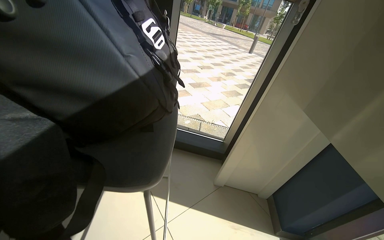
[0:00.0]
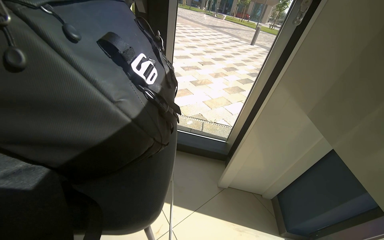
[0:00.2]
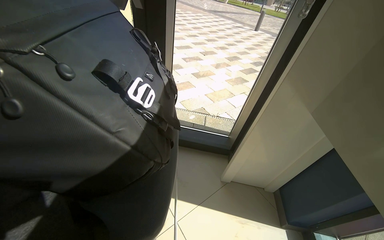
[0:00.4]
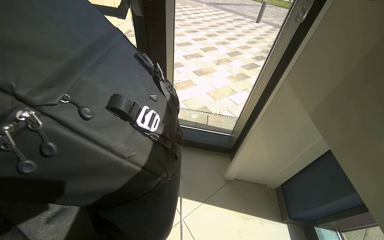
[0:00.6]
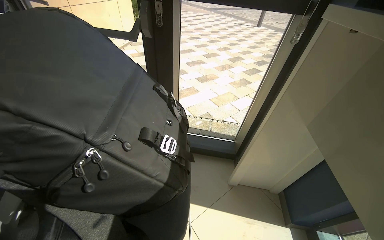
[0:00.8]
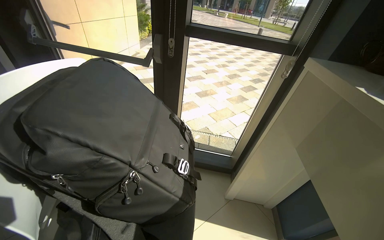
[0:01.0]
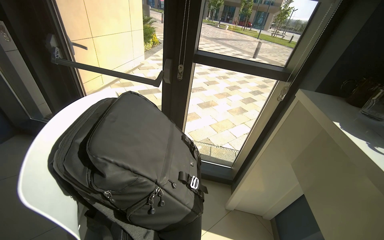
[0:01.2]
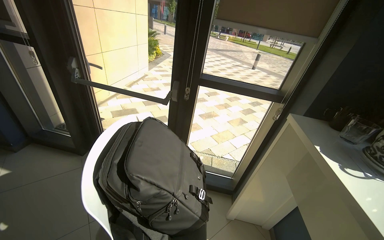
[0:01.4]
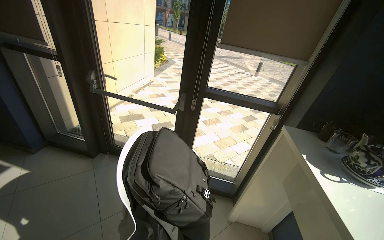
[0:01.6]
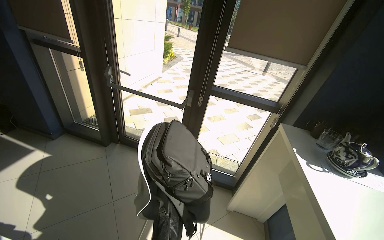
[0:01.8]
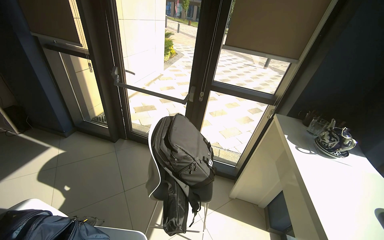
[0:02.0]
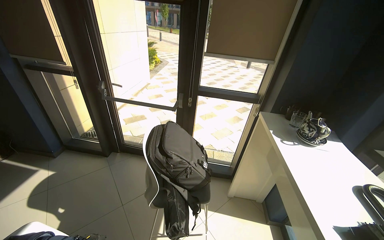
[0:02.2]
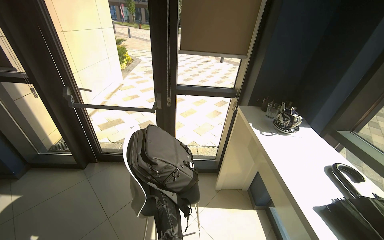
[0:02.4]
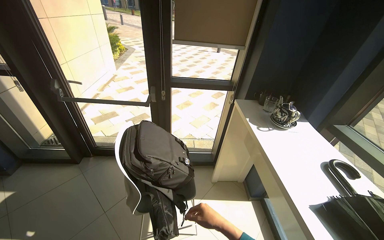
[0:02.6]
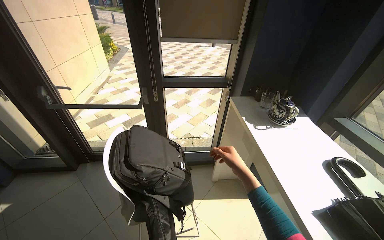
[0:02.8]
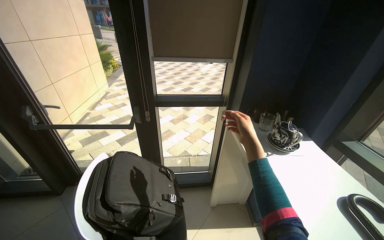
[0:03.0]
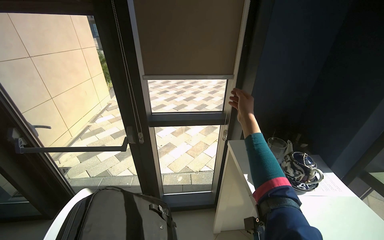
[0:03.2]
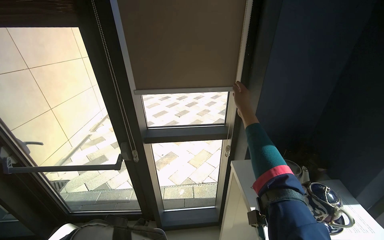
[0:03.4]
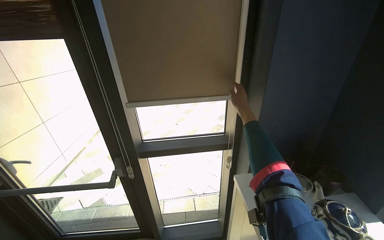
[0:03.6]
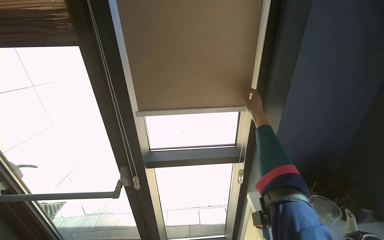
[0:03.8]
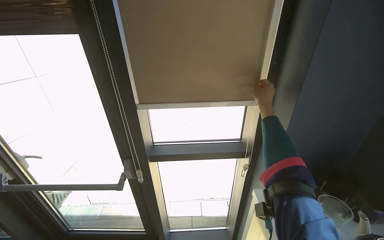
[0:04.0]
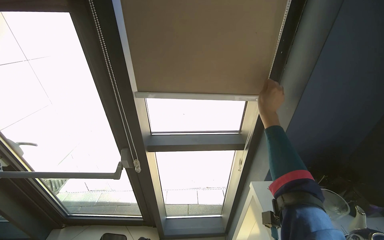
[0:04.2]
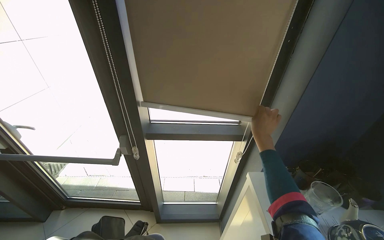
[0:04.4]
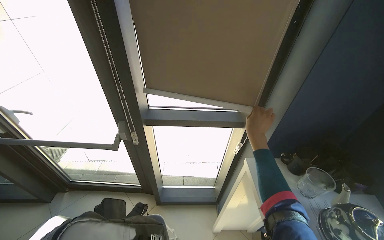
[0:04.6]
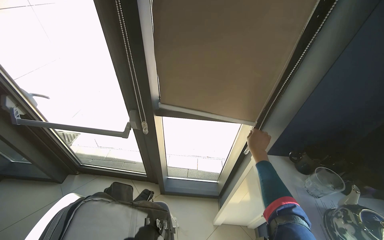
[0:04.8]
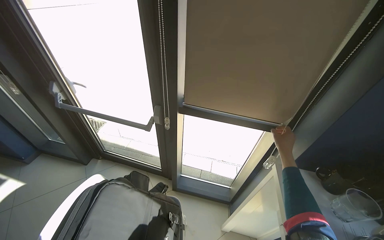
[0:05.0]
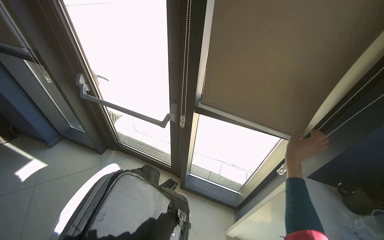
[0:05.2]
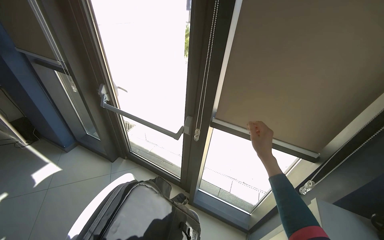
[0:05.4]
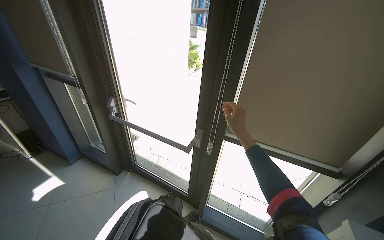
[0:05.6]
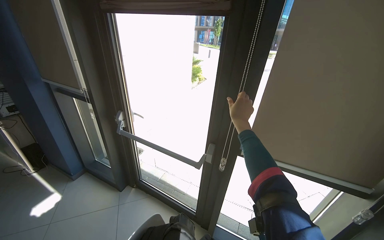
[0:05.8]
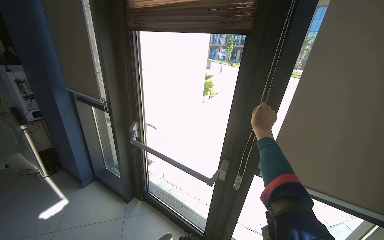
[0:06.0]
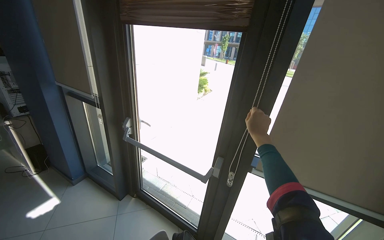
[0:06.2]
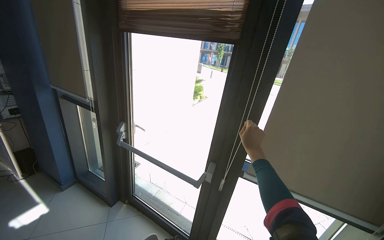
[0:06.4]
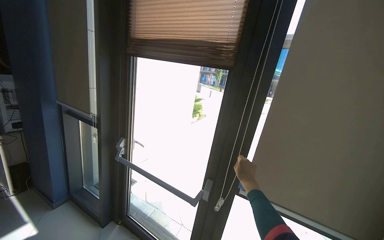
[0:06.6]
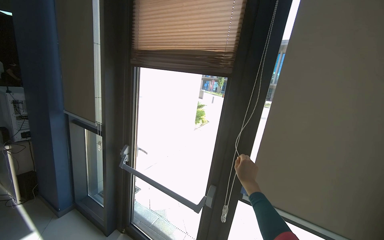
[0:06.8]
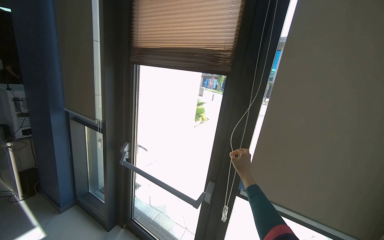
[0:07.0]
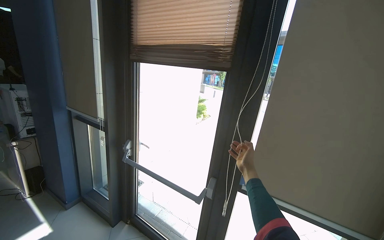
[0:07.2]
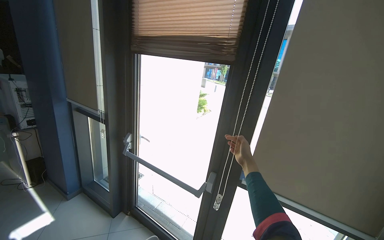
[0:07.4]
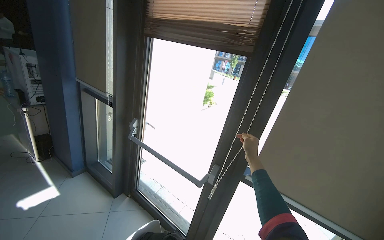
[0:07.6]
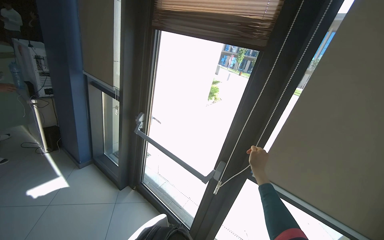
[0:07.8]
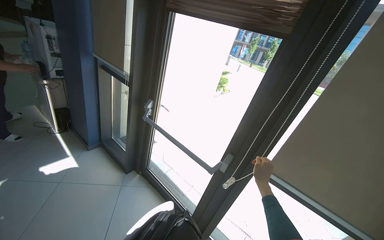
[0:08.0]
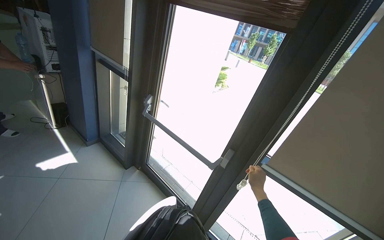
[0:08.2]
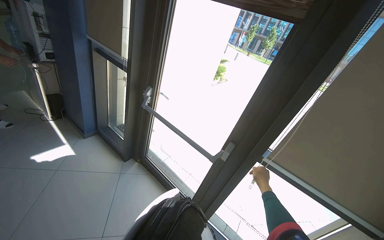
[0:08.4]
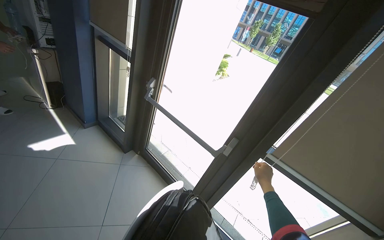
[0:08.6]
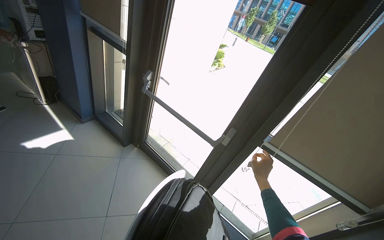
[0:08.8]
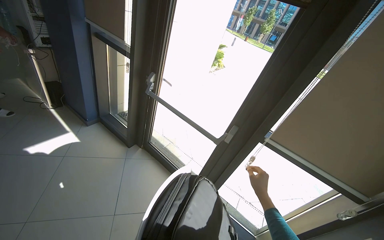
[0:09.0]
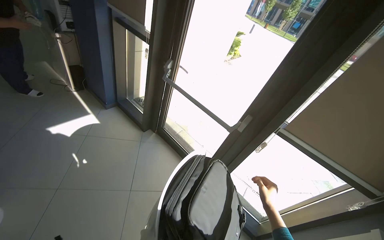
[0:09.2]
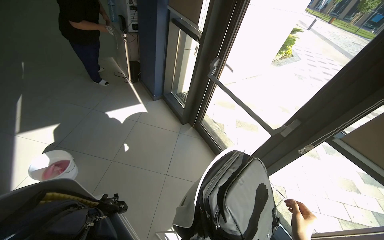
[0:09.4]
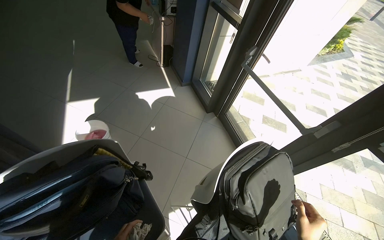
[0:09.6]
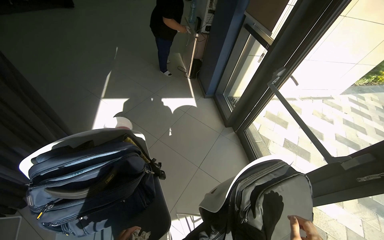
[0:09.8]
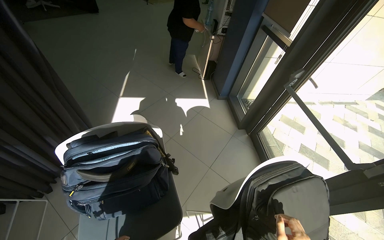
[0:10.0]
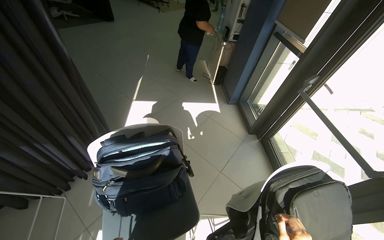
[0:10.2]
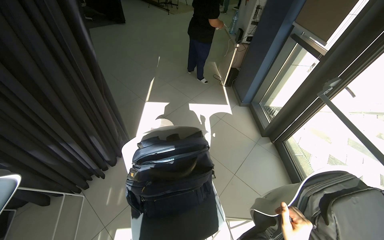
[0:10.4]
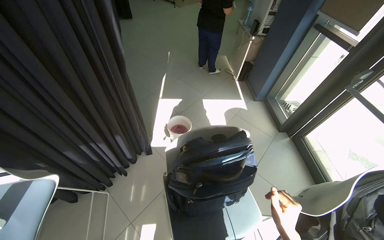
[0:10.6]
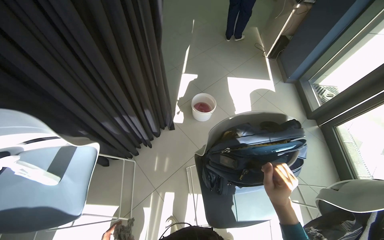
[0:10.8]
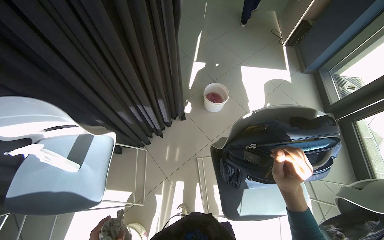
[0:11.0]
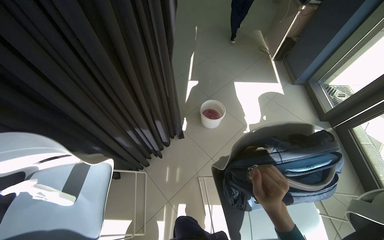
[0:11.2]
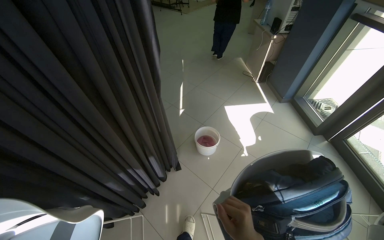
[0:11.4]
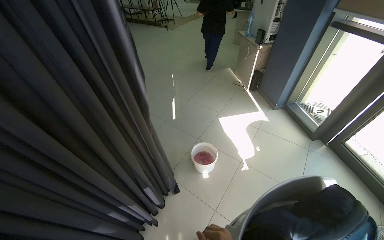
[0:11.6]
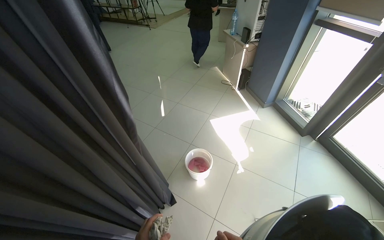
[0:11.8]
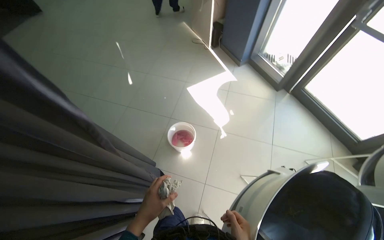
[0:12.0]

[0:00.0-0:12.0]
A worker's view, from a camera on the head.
Job: cleaning windows.
The whole recording: Cleaning window area. The worker picks up a spray bottle, adjusts the window blinds, sprays the window frames, and wipes them with a cloth.
0:00.0 to 0:01.6: The wearer moves roughly 60 cm.
0:03.0 to 0:04.4: The head travels approximately 40 cm.
0:04.4 to 0:06.0: The wearer looks some 30 degrees further to the left. The view tilts some 15 degrees upward.
0:07.6 to 0:09.0: The view tilts about 15 degrees downward. The right hand goes about 30 cm down the picture.
0:09.0 to 0:10.4: The head travels some 40 cm. The head turns to the left by approximately 50 degrees.
0:10.4 to 0:12.0: The camera travels roughly 60 cm.

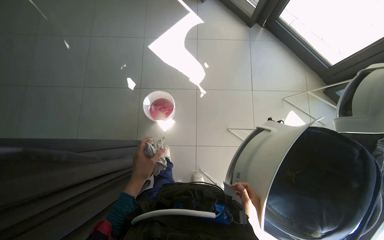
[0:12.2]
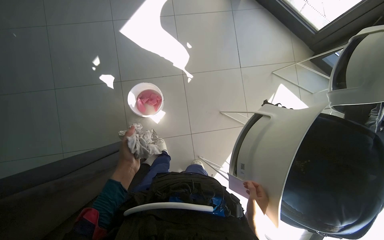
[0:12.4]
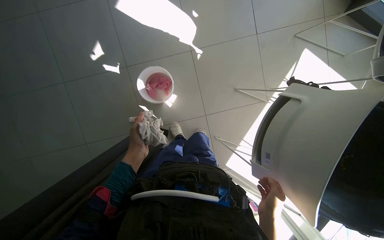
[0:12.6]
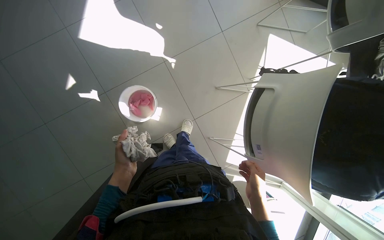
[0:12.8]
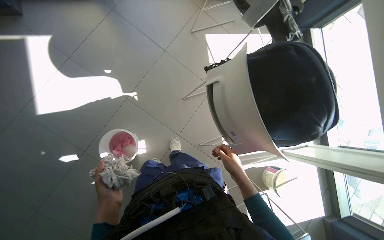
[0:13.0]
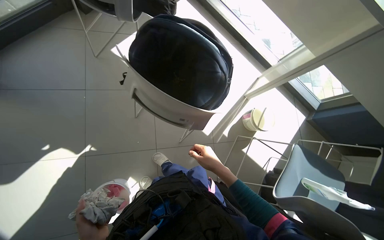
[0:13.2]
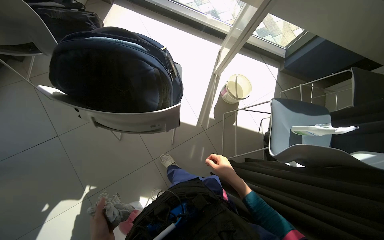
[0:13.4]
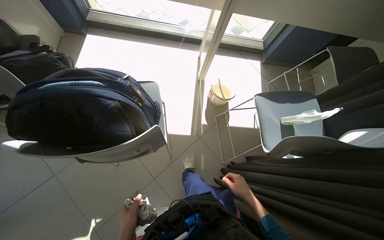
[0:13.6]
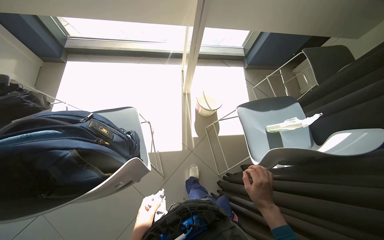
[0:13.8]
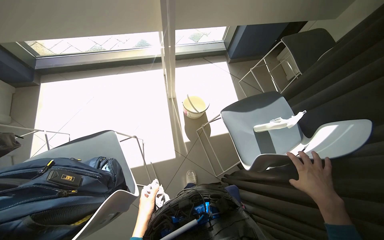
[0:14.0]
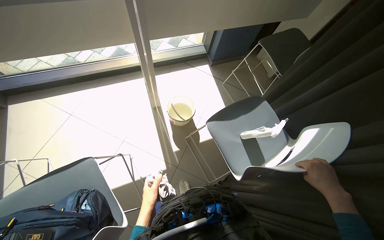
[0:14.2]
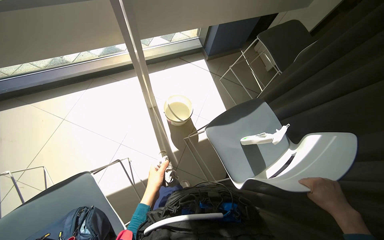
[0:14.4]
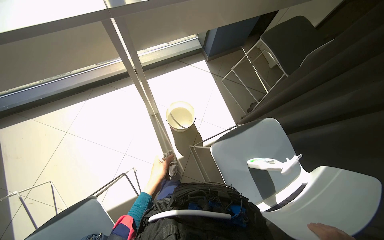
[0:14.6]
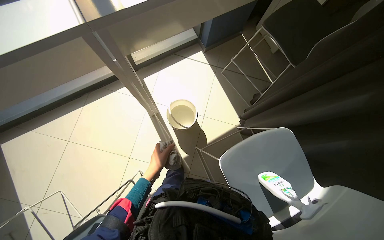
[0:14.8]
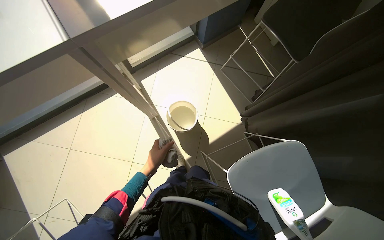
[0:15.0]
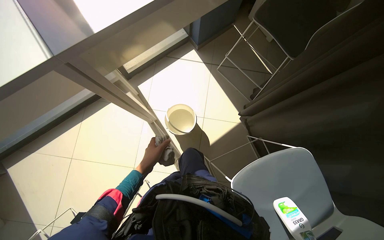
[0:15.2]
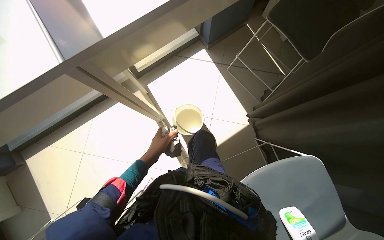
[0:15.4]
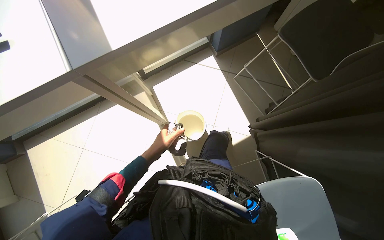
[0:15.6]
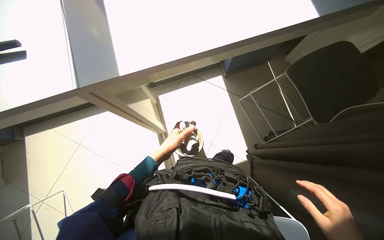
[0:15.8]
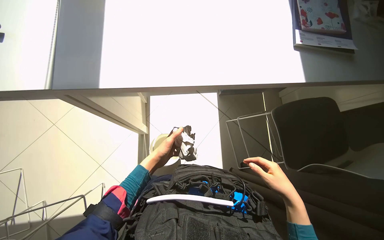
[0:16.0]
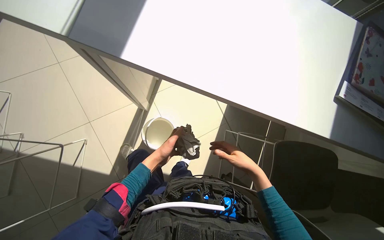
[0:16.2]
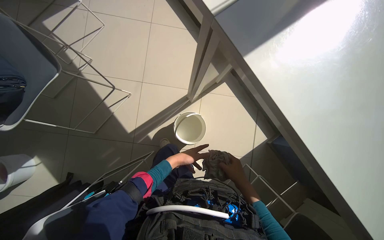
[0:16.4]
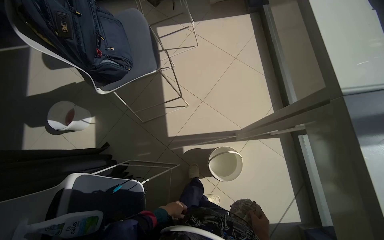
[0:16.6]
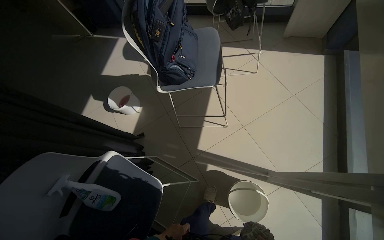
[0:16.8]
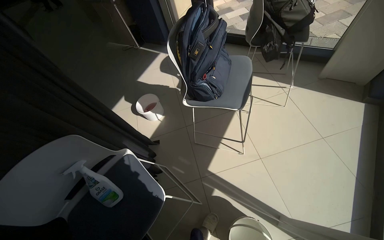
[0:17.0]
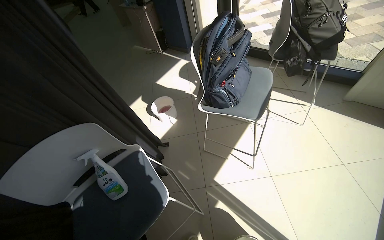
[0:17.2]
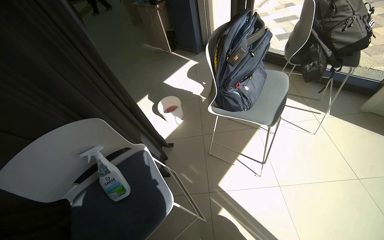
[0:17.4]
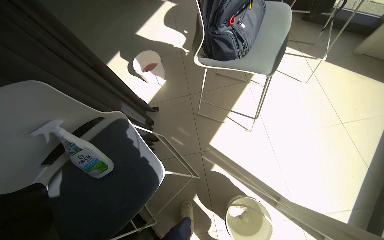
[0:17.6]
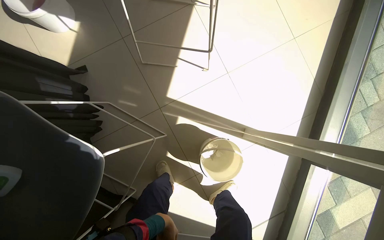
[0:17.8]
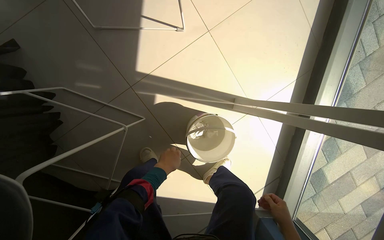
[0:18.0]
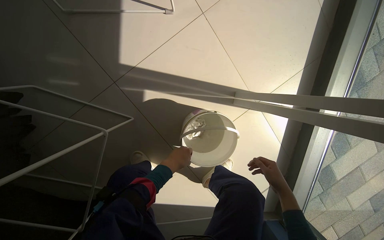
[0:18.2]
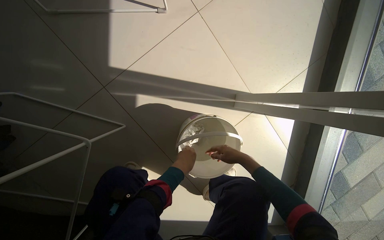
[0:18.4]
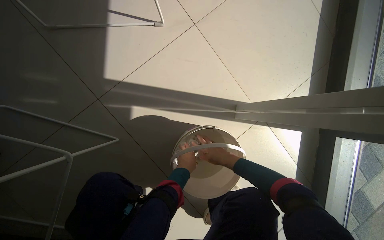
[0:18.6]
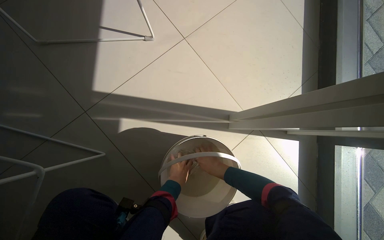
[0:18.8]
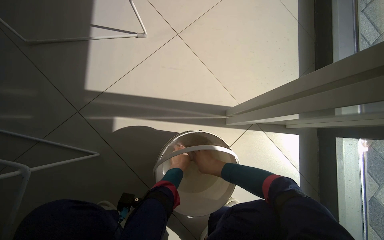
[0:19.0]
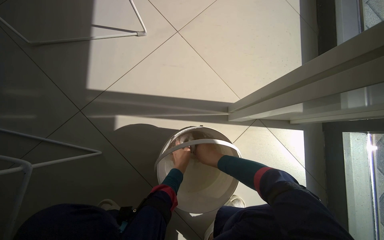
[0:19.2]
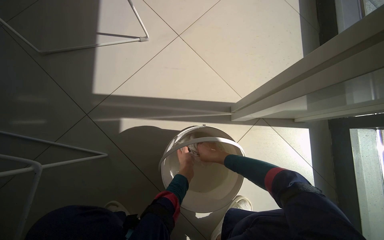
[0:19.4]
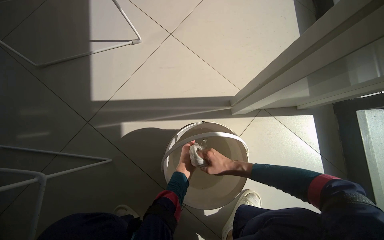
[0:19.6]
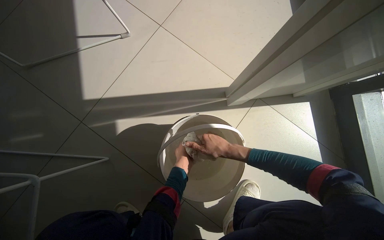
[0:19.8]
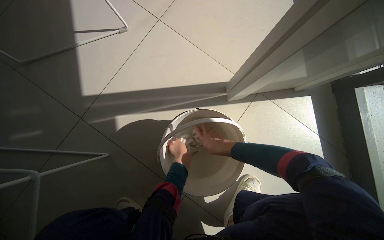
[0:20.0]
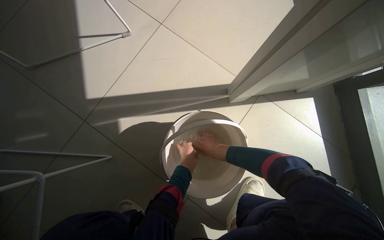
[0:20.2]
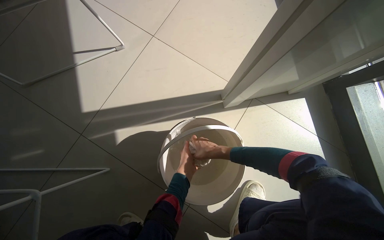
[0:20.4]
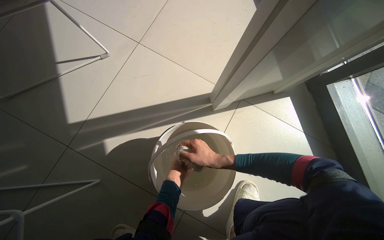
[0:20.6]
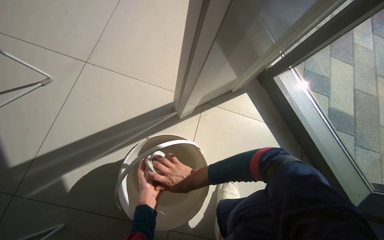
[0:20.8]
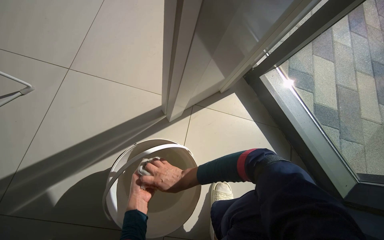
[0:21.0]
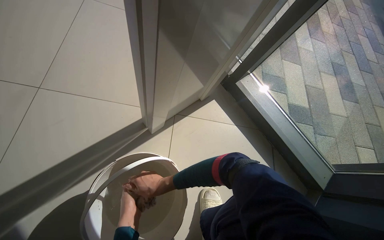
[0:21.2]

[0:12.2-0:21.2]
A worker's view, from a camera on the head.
Job: cleaning windows.
The whole recording: Cleaning window area. The worker picks up a spray bottle, adjusts the window blinds, sprays the window frames, and wipes them with a cloth.
0:12.2 to 0:13.8: The wearer's head swings some 135 degrees to the right. The wearer looks some 15 degrees further downward.
0:13.8 to 0:15.2: The head travels approximately 70 cm. The view tips downward by some 15 degrees. The scene turns about 30 degrees counterclockwise in the picture.
0:15.2 to 0:16.6: The wearer's head swings approximately 115 degrees to the left.
0:18.2 to 0:19.8: The wearer looks roughly 15 degrees further upward. The right hand moves to the left, about 15 cm, while the left hand shifts roughly 30 cm farther from the camera.
0:19.8 to 0:21.2: The wearer's head swings roughly 35 degrees to the right.
